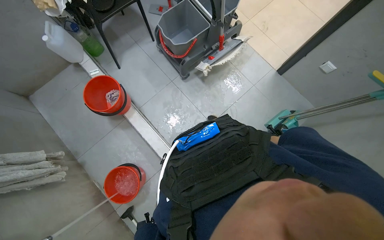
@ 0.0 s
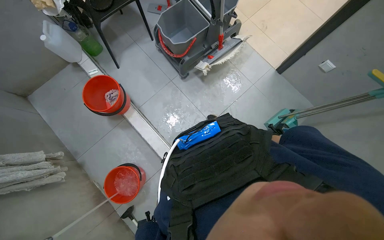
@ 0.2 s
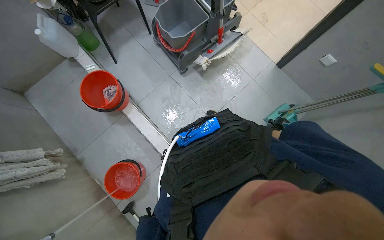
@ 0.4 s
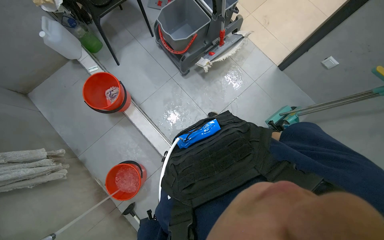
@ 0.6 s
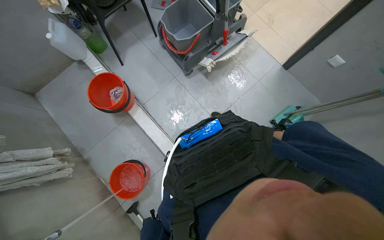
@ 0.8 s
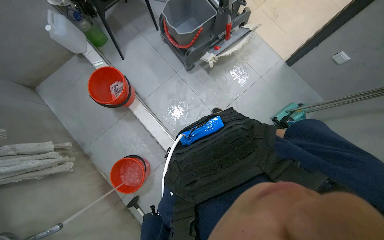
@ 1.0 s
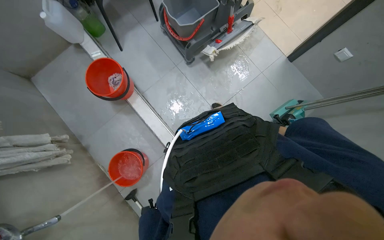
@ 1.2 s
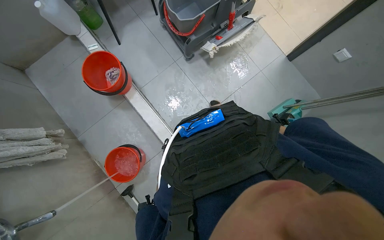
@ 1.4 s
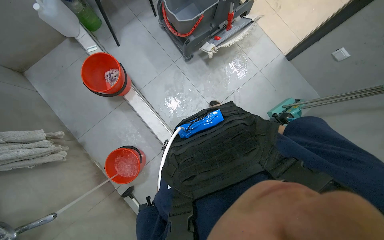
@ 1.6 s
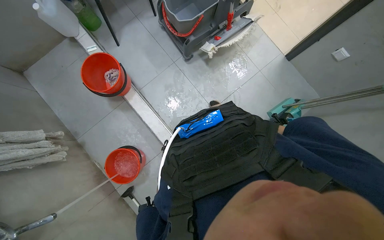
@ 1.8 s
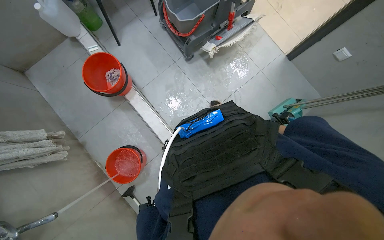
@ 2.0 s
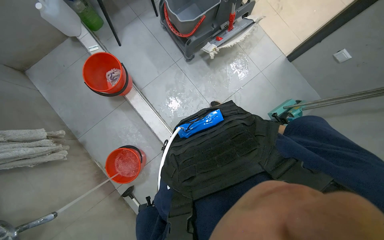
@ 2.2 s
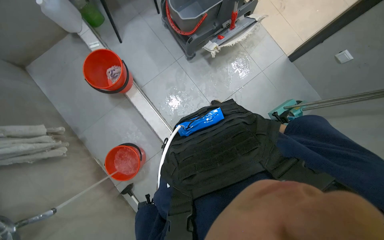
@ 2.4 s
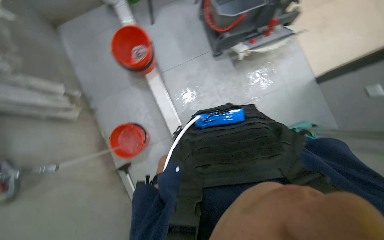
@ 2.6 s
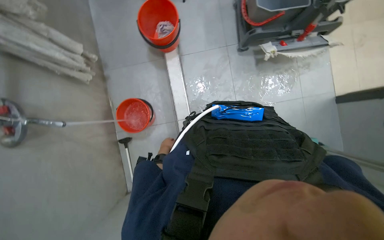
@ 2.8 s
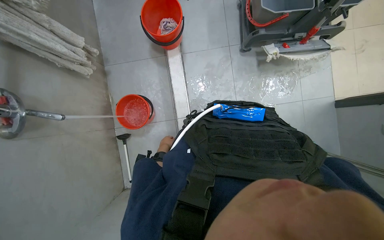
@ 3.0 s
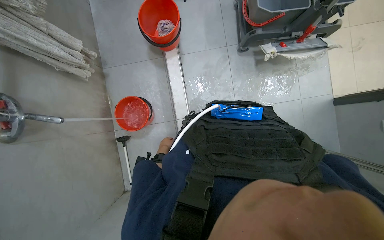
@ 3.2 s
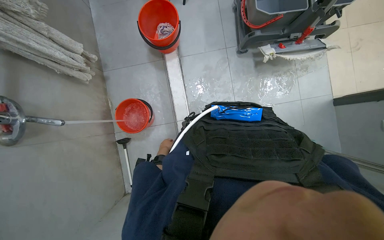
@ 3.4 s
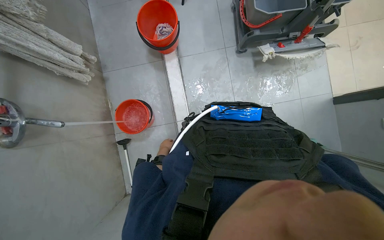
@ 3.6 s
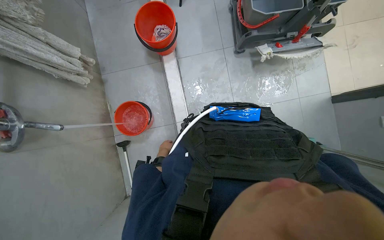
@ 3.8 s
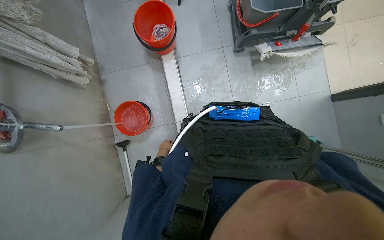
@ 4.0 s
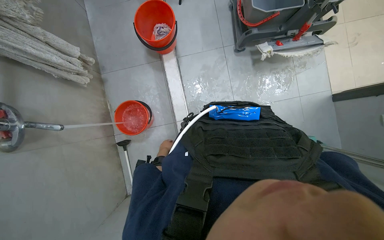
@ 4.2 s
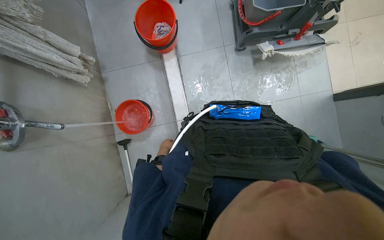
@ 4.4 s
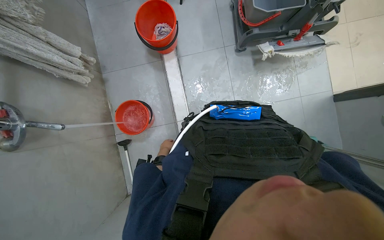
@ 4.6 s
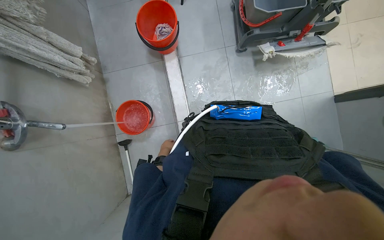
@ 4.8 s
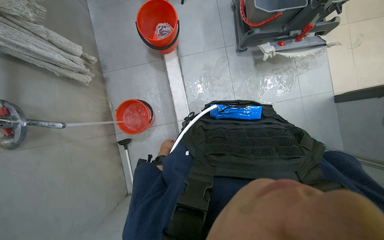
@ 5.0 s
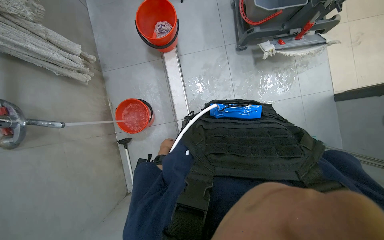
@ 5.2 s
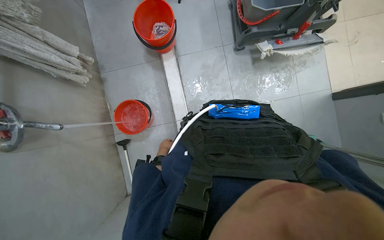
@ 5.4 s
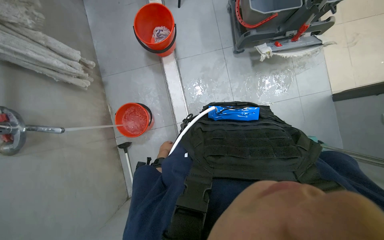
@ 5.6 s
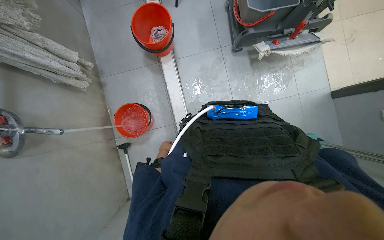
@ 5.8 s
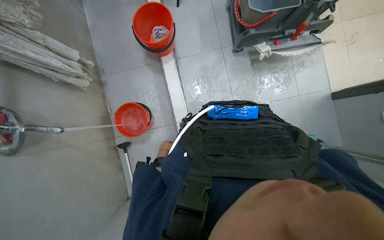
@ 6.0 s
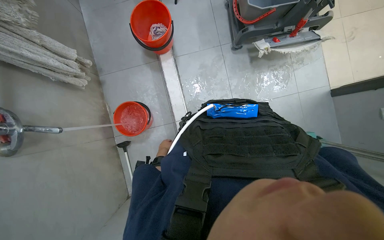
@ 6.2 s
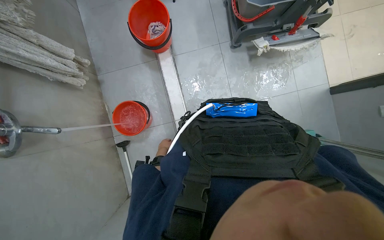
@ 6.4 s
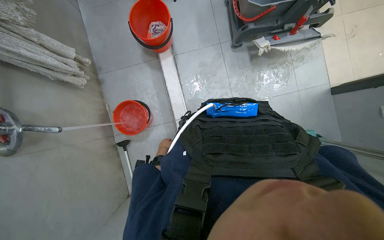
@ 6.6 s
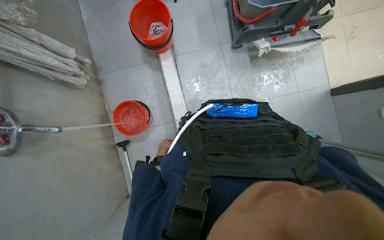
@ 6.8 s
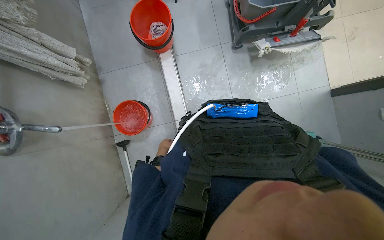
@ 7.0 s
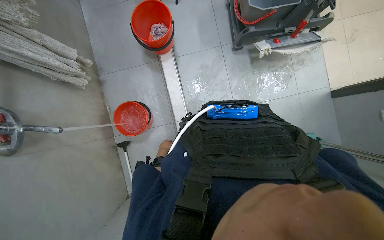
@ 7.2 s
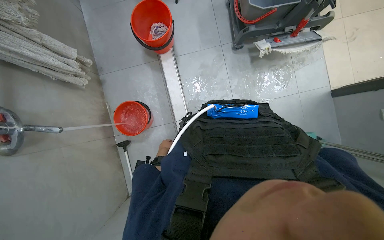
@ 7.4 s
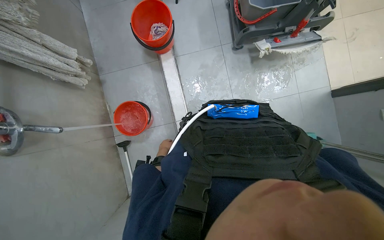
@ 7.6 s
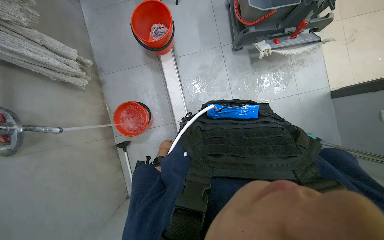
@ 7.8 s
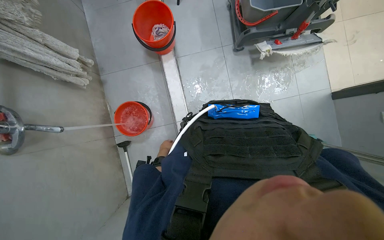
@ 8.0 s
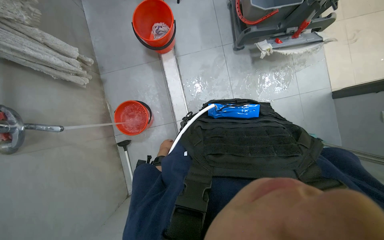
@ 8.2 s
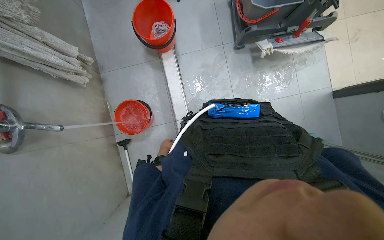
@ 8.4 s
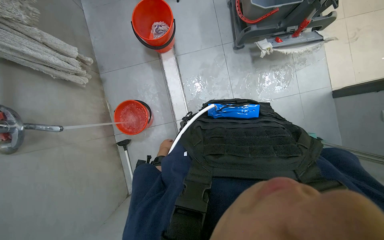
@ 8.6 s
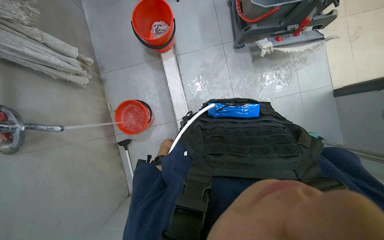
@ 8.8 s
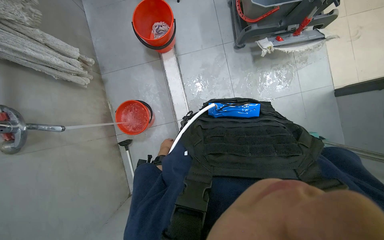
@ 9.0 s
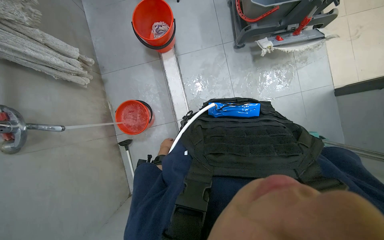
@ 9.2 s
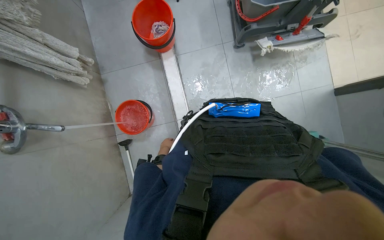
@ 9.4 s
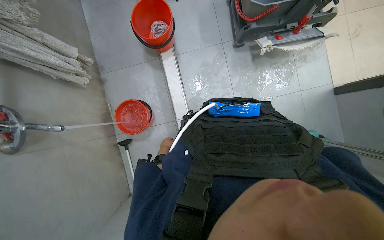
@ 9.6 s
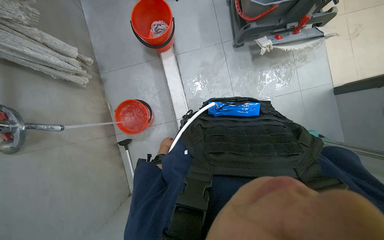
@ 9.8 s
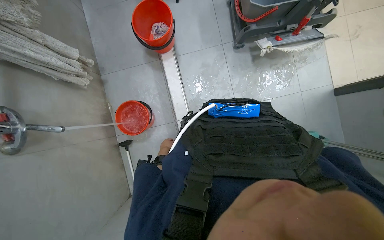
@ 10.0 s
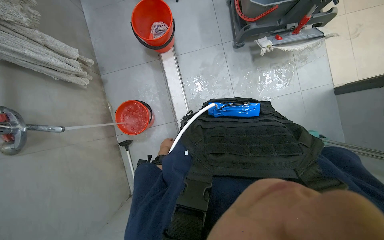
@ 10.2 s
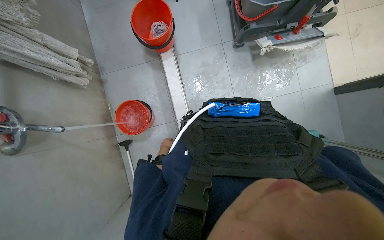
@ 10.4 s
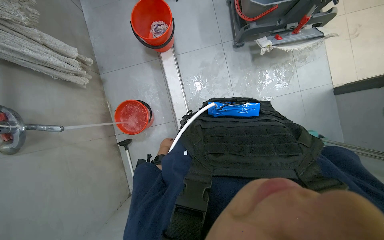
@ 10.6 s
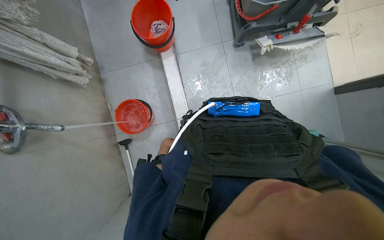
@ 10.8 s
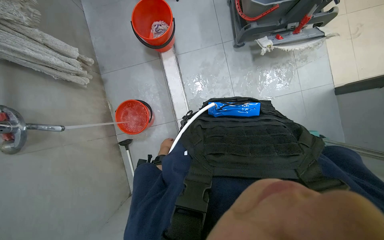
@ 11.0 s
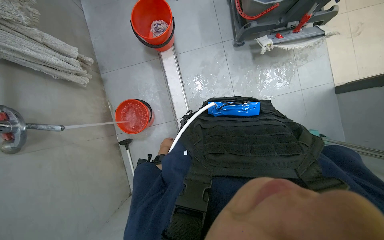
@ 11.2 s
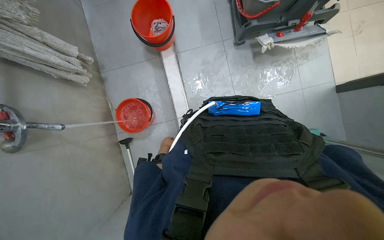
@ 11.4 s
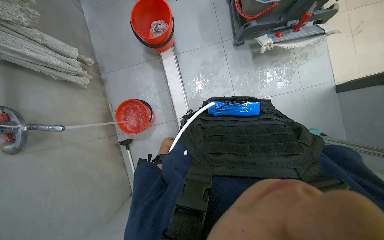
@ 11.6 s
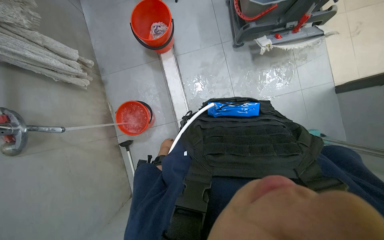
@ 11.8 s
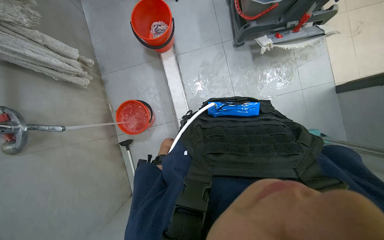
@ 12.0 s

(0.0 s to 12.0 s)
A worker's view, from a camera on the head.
Job: preparing cleaning supplies.
The whole recording: Preparing cleaning cart. The worker fills buckets with water and pours them into the cleaning cart.
1.6 s - 3.0 s: Everything in view rotates some 30 degrees clockwise.

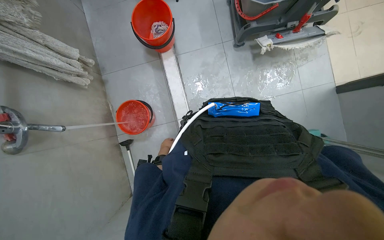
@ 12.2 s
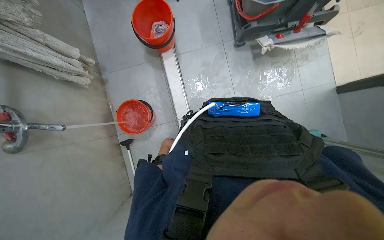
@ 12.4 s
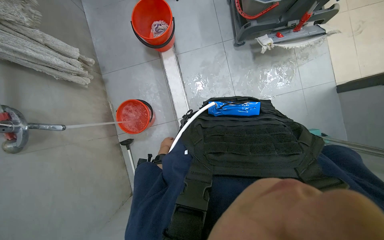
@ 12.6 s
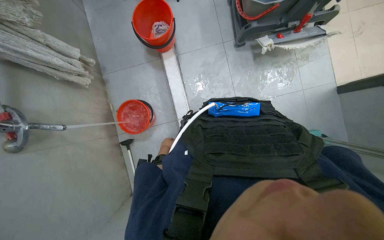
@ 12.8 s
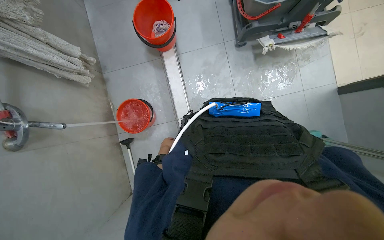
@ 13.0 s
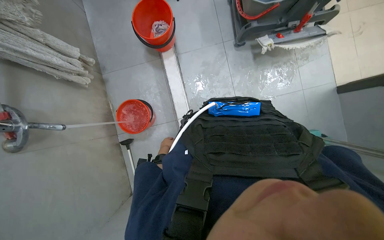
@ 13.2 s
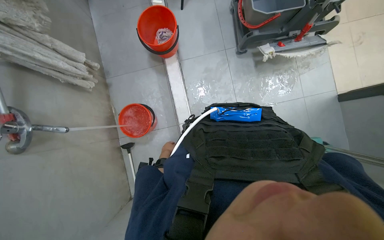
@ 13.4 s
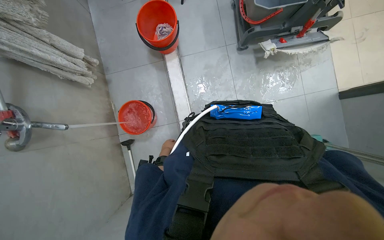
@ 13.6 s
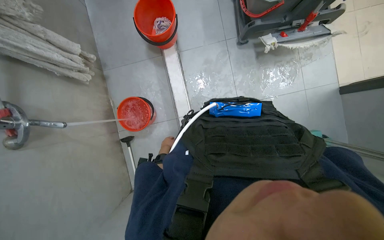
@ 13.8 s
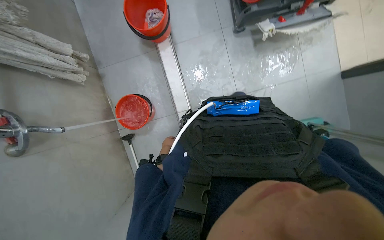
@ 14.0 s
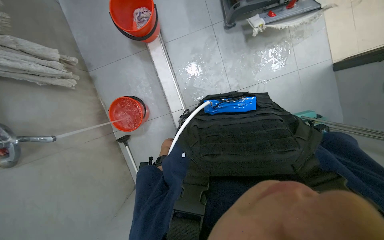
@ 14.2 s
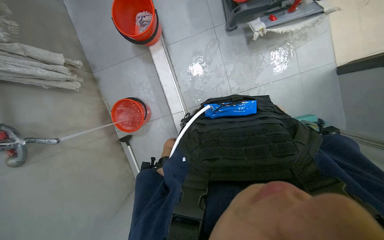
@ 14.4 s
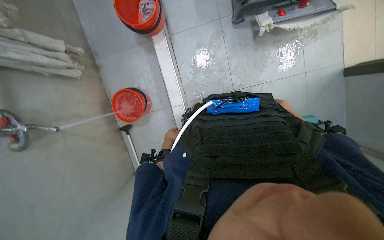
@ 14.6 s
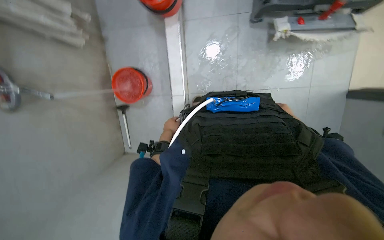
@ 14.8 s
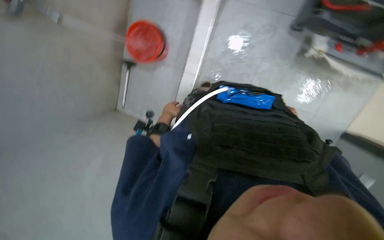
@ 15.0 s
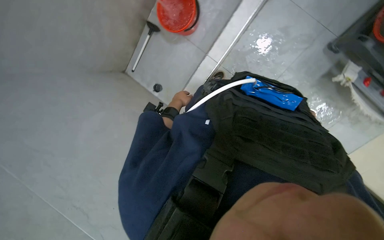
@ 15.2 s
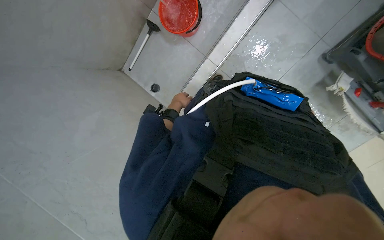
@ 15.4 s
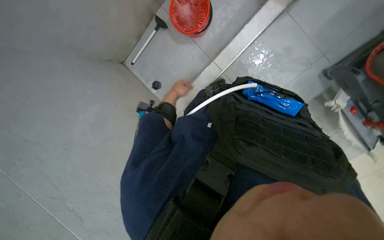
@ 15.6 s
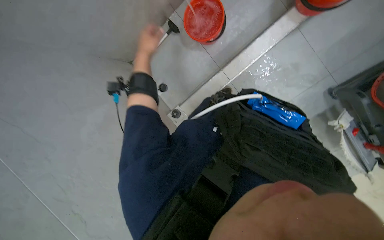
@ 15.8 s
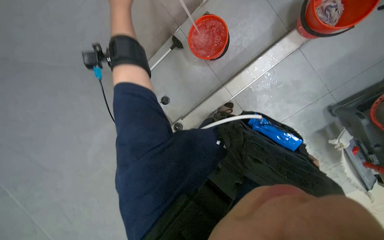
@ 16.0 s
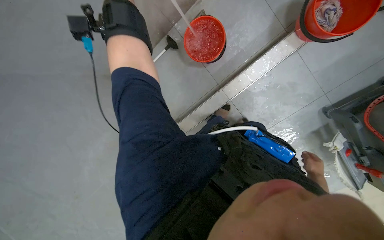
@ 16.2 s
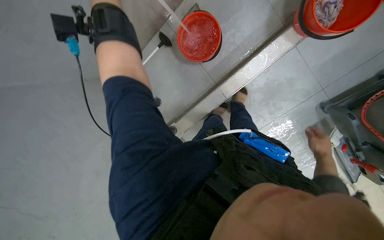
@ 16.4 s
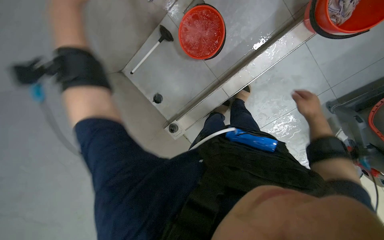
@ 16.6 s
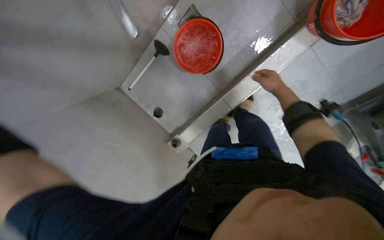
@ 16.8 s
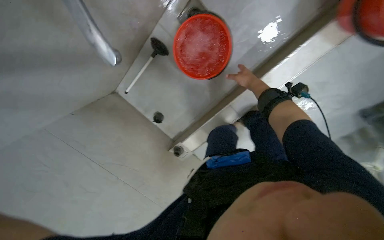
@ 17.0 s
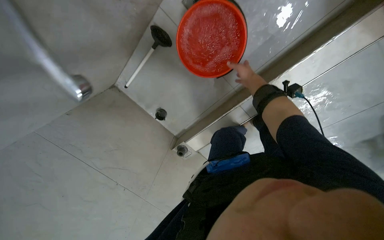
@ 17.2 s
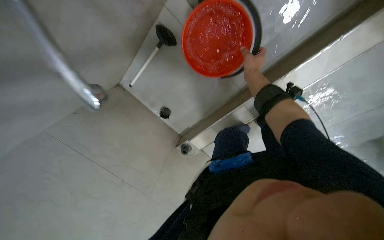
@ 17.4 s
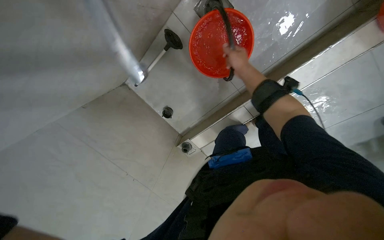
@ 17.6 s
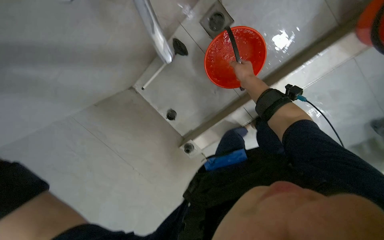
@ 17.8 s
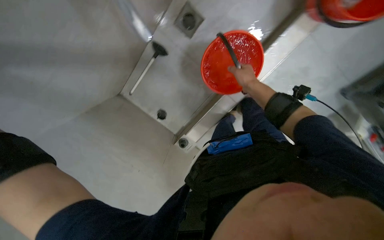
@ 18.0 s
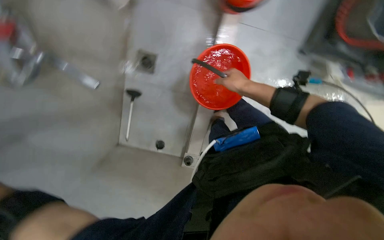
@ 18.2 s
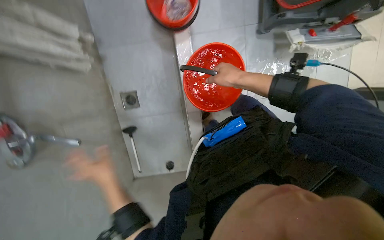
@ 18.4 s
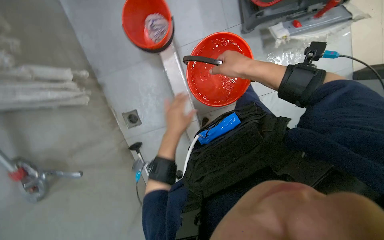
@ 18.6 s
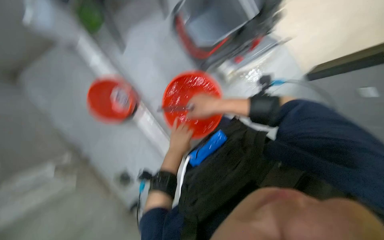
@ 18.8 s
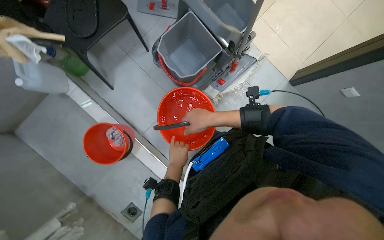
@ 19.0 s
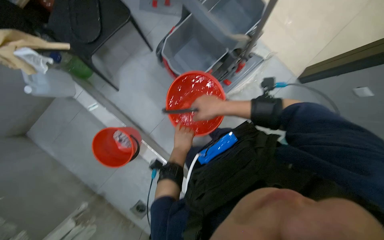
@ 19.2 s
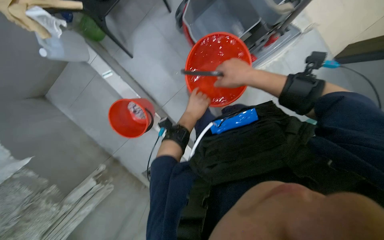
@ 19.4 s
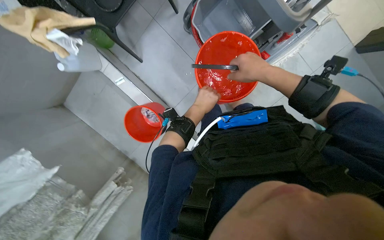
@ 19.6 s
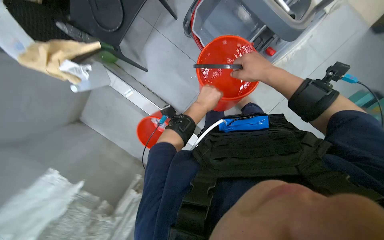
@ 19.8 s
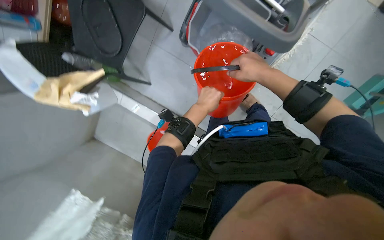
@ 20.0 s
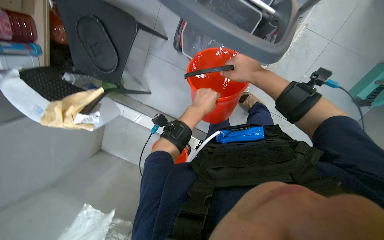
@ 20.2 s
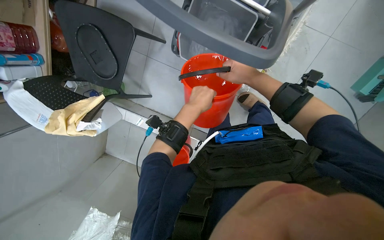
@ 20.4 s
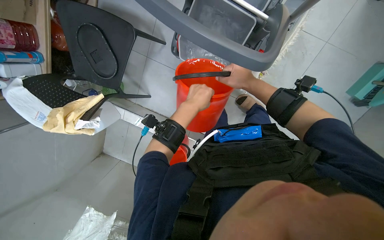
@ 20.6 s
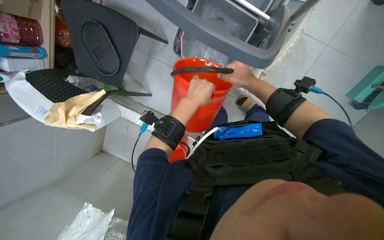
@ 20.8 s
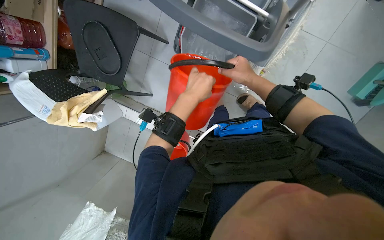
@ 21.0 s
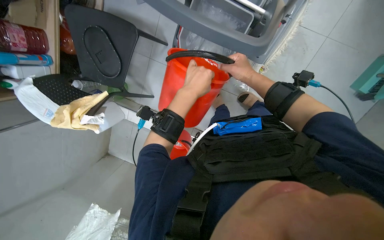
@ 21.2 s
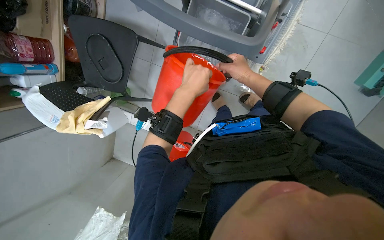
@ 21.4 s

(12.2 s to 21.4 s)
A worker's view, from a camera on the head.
Job: preparing cleaning supplies.
The whole recording: Preparing cleaning cart. The worker fills buckets with water and pours them into the cleaning cart.
13.8 s - 15.2 s: The camera pitches downward, by approximately 20 degrees. The scene turns some 45 degrees clockwise in the picture.
16.8 s - 18.4 s: The wearer looks about 15 degrees further upward. The scene rotates counterclockwise by some 50 degrees.
18.4 s - 19.8 s: The camera is carried about 40 cm. The view swings some 20 degrees to the left. The view tilts roughly 15 degrees downward.
19.8 s - 21.4 s: The left hand goes roughly 15 cm nearer to the camera.
